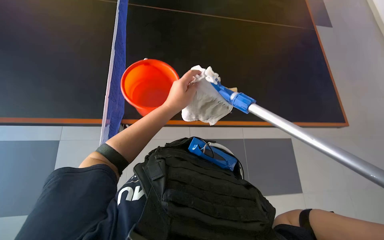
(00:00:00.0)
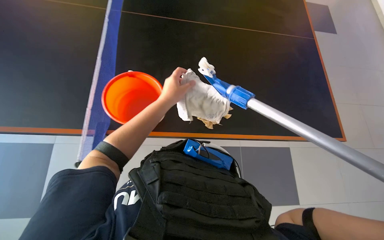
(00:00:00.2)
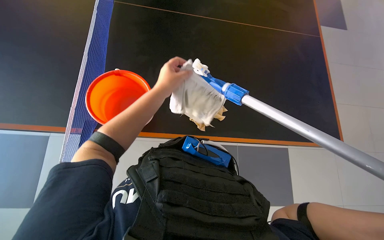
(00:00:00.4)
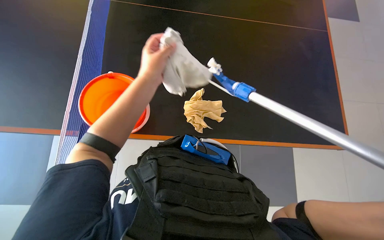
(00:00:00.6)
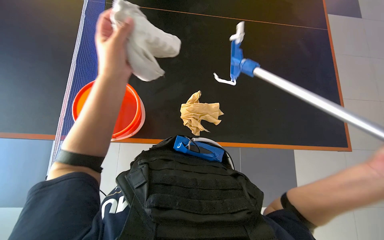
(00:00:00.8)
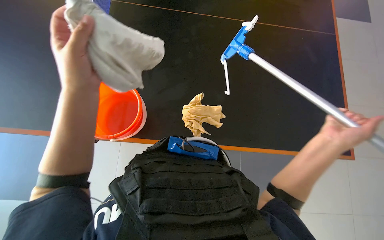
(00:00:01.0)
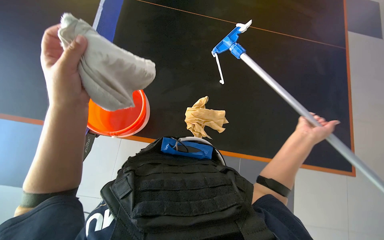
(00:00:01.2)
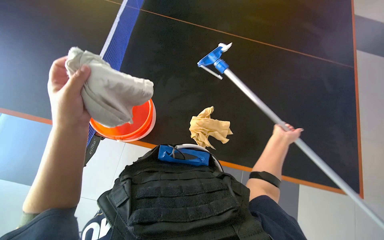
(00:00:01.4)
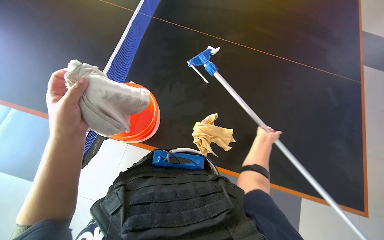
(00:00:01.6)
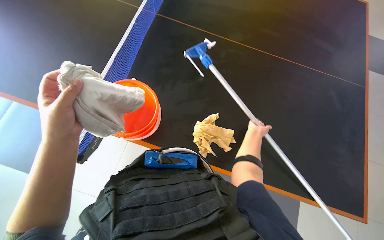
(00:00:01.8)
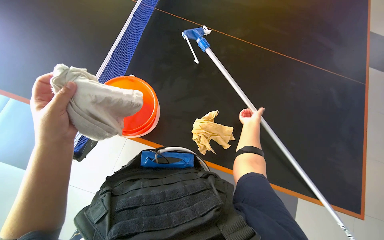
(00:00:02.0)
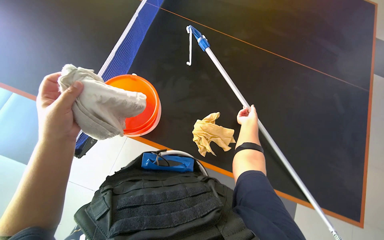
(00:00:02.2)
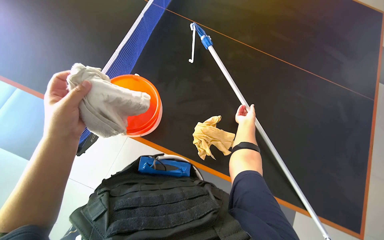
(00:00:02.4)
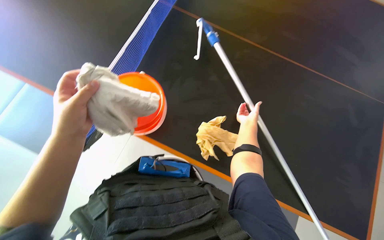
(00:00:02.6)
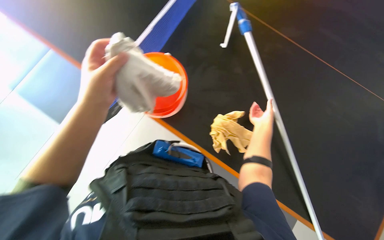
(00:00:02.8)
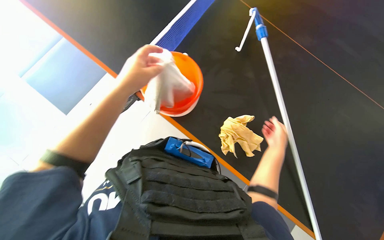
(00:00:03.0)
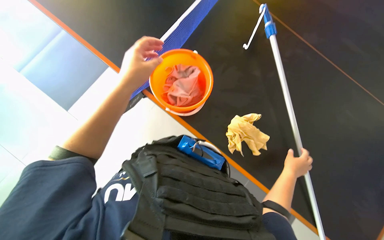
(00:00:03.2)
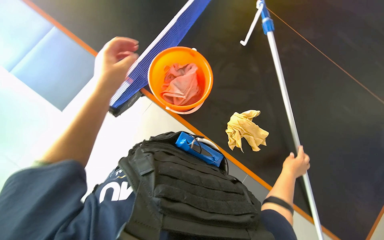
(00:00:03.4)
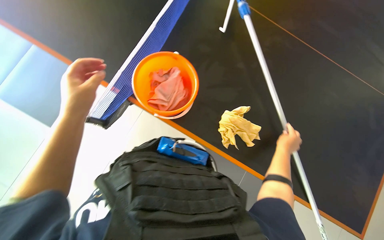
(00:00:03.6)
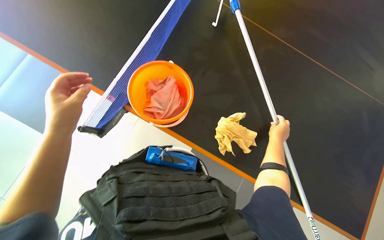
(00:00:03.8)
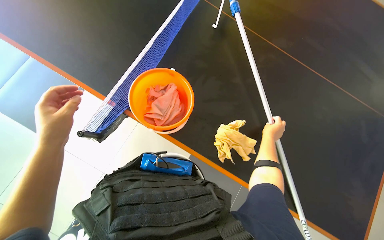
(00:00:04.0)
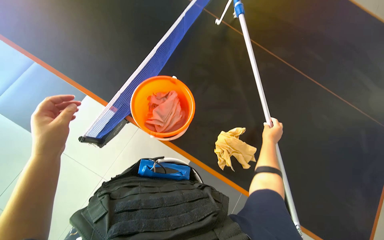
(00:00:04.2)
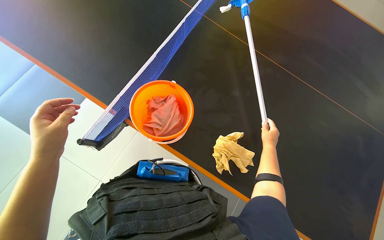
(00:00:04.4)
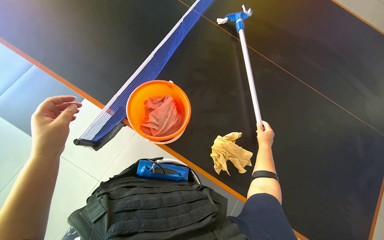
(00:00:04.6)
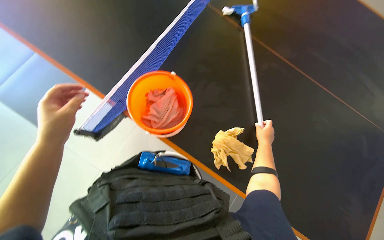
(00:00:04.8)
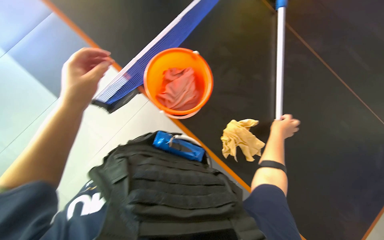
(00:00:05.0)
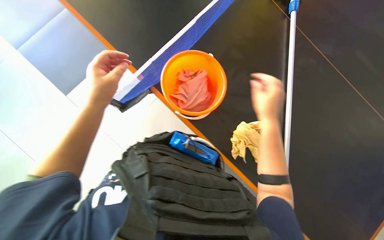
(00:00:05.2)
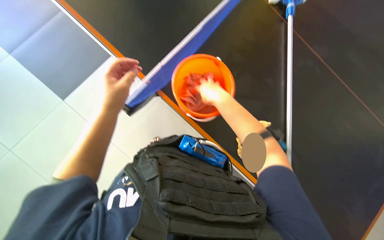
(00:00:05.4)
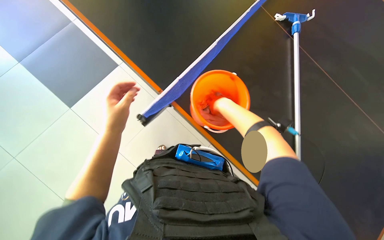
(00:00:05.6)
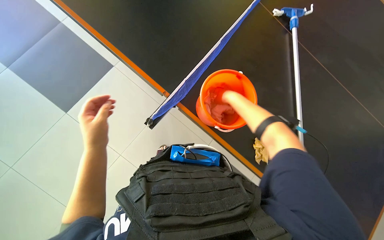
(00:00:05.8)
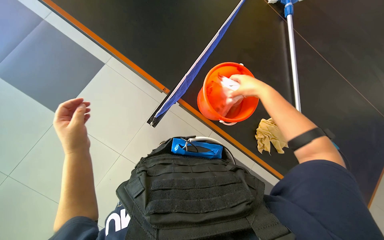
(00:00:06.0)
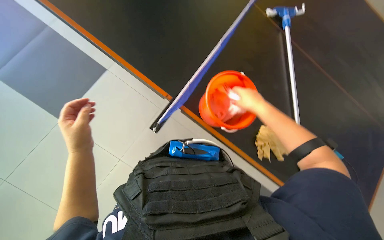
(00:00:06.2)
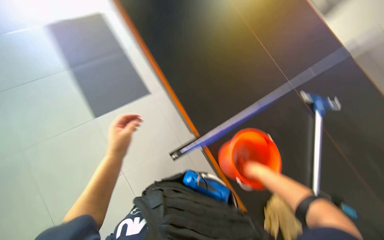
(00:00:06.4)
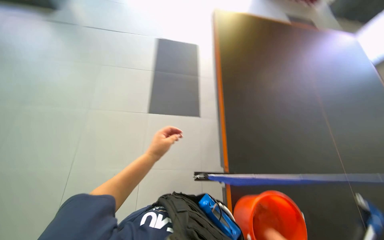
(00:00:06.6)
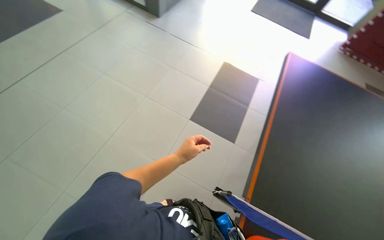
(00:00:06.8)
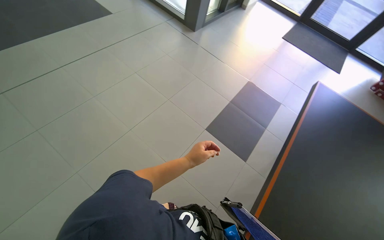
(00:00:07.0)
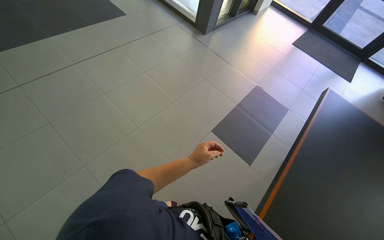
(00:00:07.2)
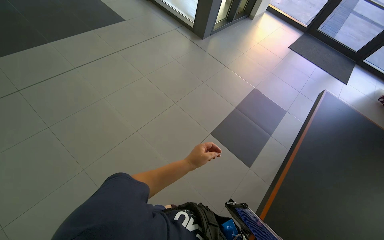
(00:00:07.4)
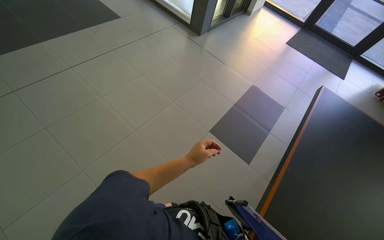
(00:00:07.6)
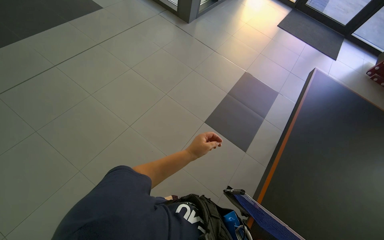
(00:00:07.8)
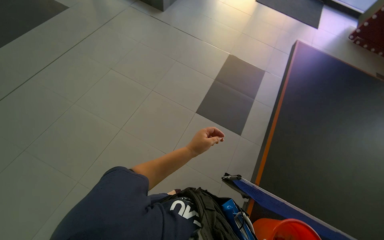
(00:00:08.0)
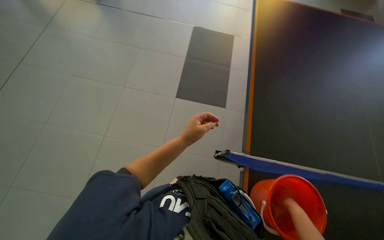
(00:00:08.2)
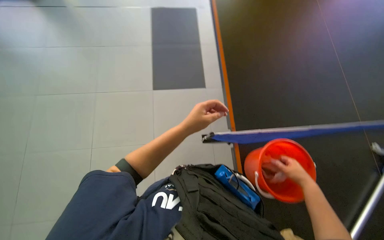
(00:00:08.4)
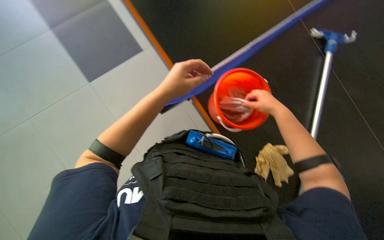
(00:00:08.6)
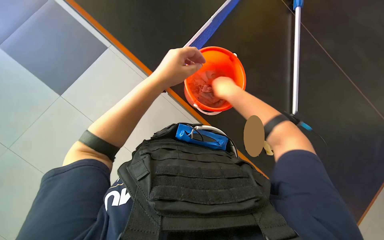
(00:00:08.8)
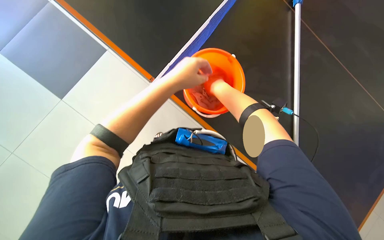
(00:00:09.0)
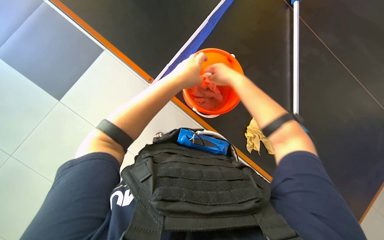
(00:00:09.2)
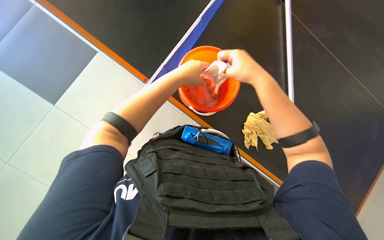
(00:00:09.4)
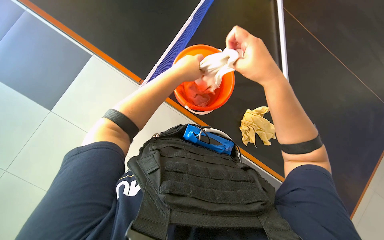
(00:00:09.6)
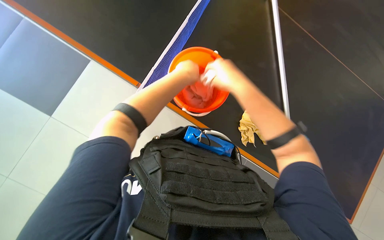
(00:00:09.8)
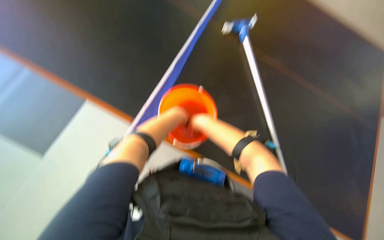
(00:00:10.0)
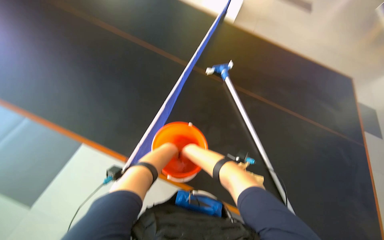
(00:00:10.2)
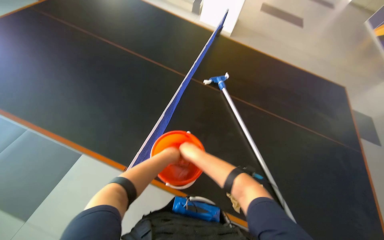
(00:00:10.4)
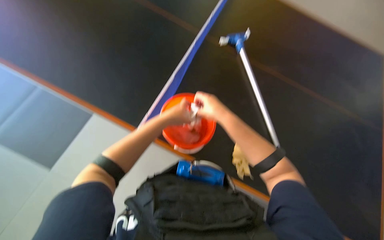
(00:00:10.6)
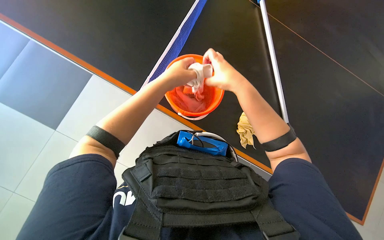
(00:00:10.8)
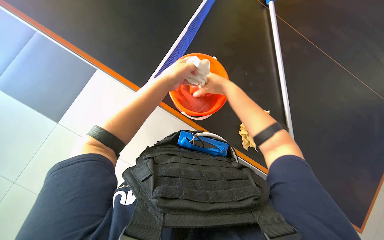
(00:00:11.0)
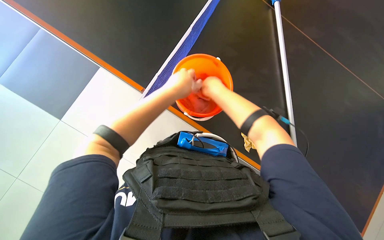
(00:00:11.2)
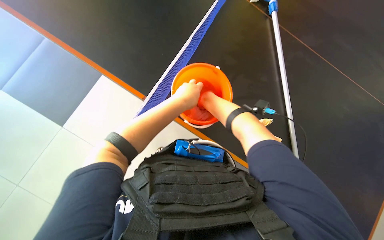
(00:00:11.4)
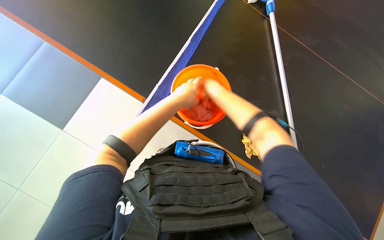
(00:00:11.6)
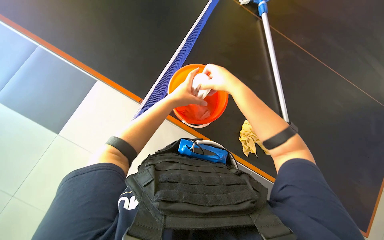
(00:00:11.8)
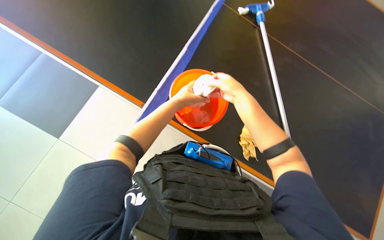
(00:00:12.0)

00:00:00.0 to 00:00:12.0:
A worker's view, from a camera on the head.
Job: preparing cleaning supplies.
The whole recording: Preparing cleaning tools. The worker changes and wrings out a cleaning cloth in a bucket.
00:00:00.0 to 00:00:01.6: The left hand heads to the left and nearer to the camera, covering roughly 20 cm.
00:00:03.0 to 00:00:04.4: The left hand goes about 15 cm to the left and down the picture. Meanwhile the right hand moves approximately 10 cm down the picture and comes back.
00:00:04.4 to 00:00:06.0: The right hand shifts some 25 cm up the picture, to the left and nearer to the camera.
00:00:06.0 to 00:00:07.6: The wearer looks about 70 degrees further to the left. The view tilts some 30 degrees upward.
00:00:09.0 to 00:00:10.4: The wearer looks about 25 degrees further upward.
00:00:10.4 to 00:00:12.0: The wearer looks approximately 20 degrees further downward.

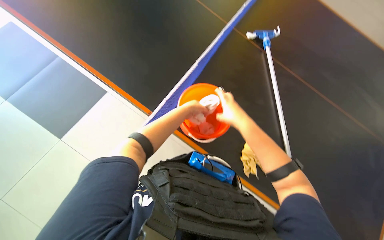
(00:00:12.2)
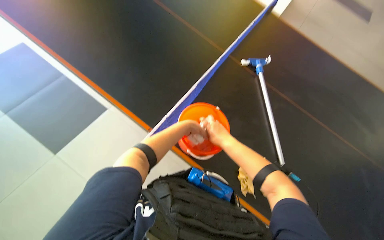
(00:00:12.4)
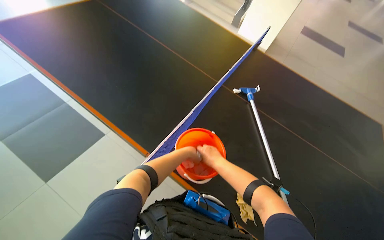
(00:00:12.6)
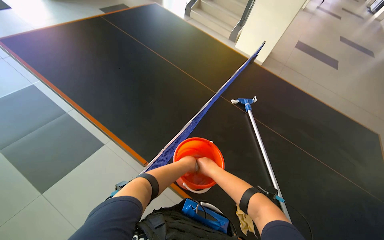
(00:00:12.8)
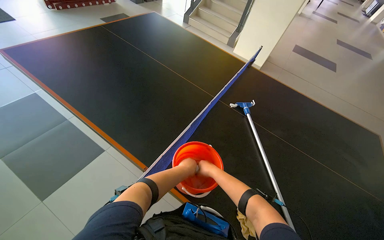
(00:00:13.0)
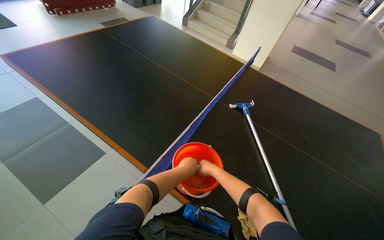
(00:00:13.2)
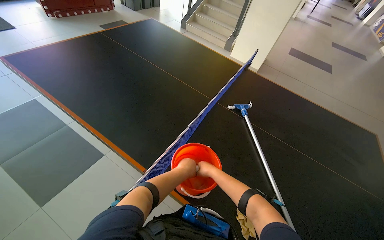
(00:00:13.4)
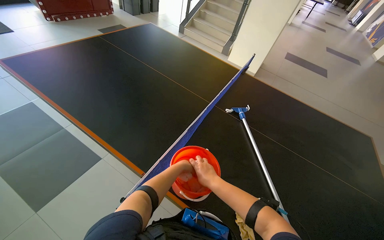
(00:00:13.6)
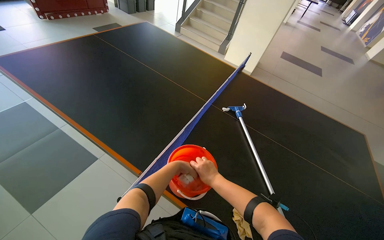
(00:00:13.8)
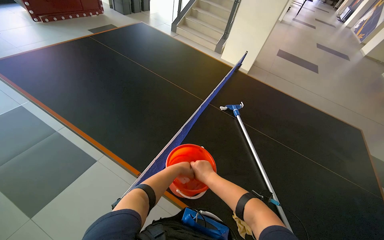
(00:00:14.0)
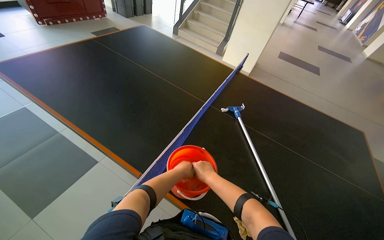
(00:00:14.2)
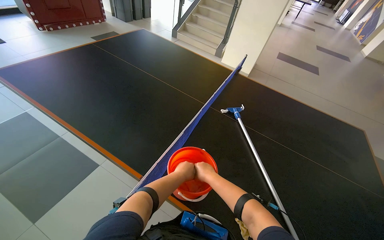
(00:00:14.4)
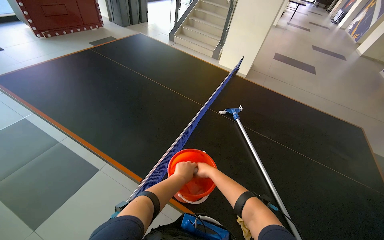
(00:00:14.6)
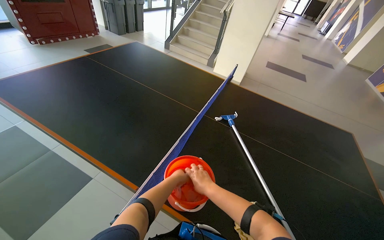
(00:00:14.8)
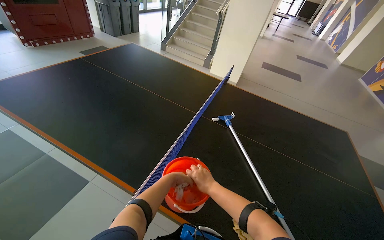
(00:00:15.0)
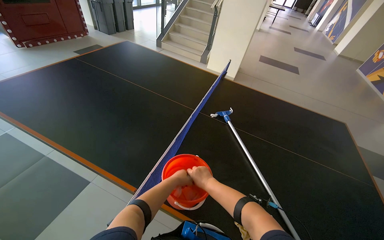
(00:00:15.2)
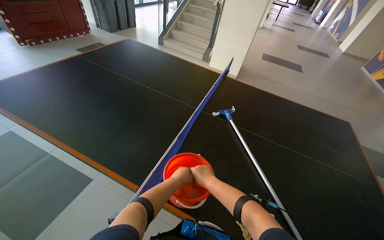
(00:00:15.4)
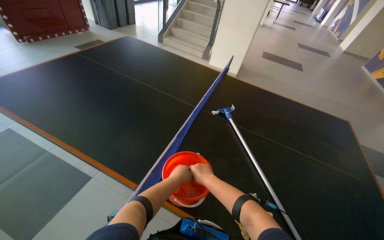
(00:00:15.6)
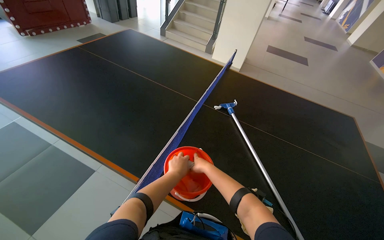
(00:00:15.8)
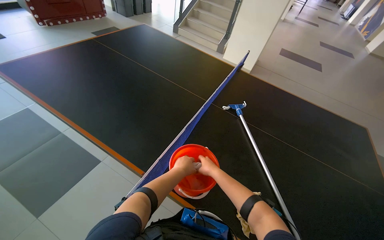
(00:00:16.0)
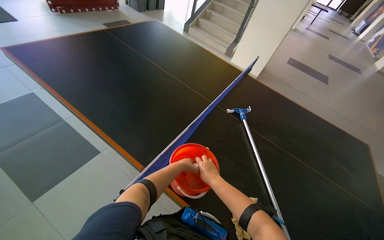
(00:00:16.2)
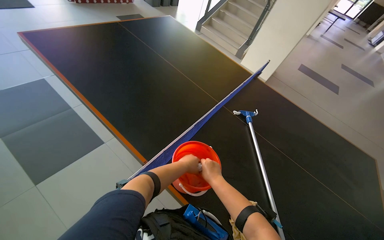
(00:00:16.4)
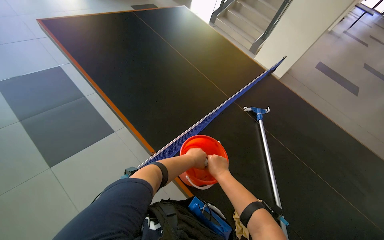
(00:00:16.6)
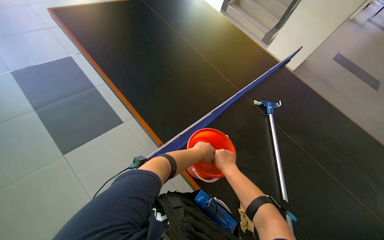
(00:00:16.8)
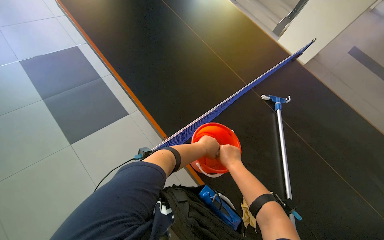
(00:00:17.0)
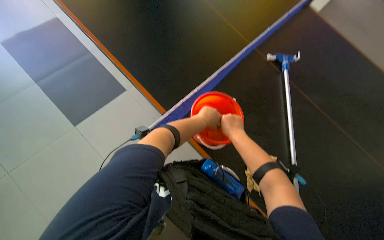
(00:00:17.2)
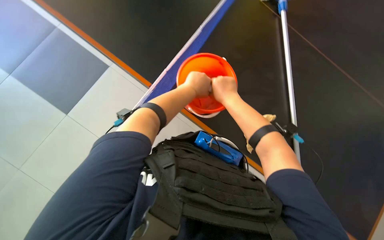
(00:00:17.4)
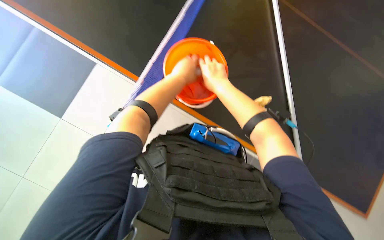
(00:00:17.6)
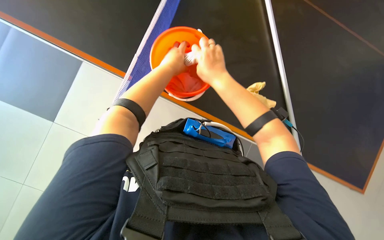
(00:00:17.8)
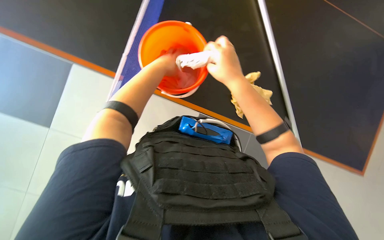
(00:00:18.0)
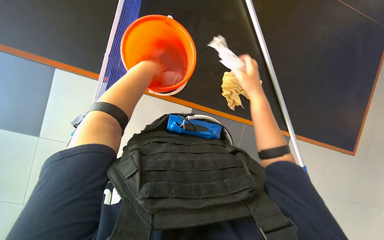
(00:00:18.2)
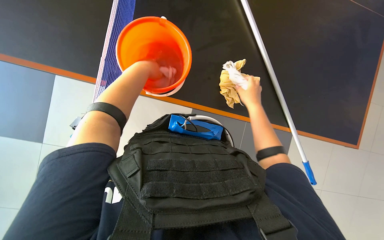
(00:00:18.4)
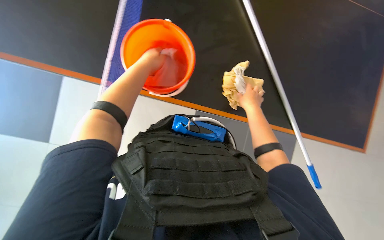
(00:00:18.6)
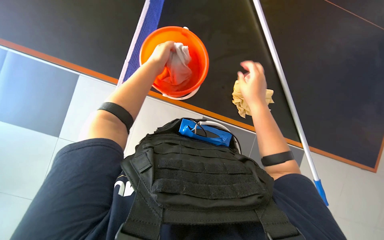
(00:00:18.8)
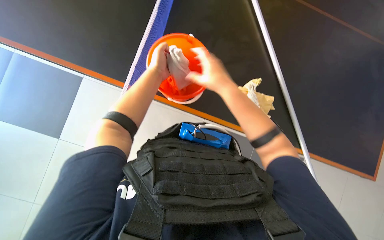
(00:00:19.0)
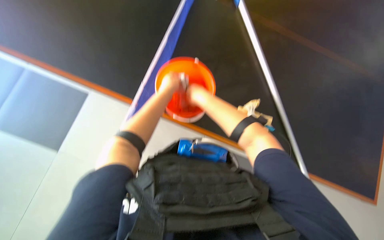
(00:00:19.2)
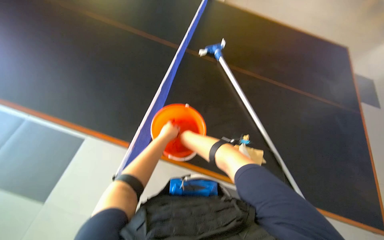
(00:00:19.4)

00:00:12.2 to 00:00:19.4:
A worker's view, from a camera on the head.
Job: preparing cleaning supplies.
The whole recording: Preparing cleaning tools. The worker changes and wrings out a cleaning cloth in a bucket.
00:00:12.2 to 00:00:13.6: The camera pitches upward, by some 25 degrees.
00:00:13.6 to 00:00:15.0: The hands stay close to where they were, moving slightly.
00:00:16.6 to 00:00:18.0: The camera pitches downward, by about 40 degrees.
00:00:18.0 to 00:00:19.4: The camera pitches upward, by some 25 degrees.
